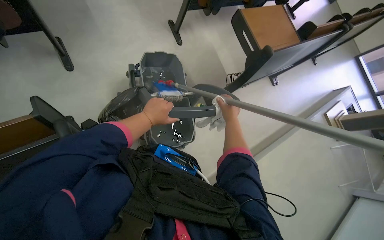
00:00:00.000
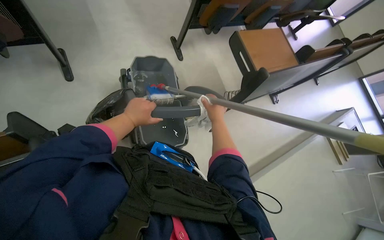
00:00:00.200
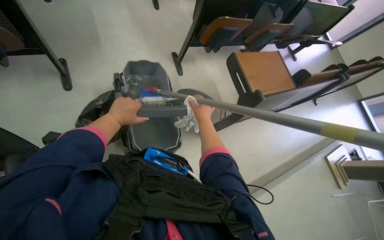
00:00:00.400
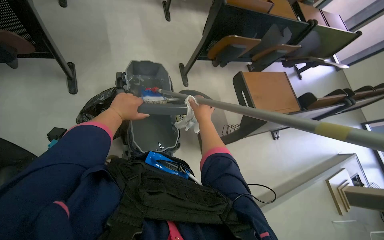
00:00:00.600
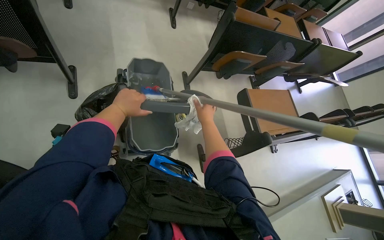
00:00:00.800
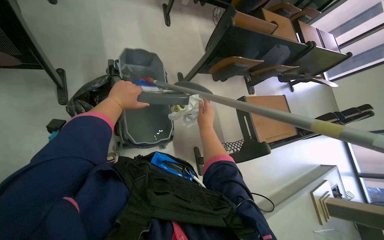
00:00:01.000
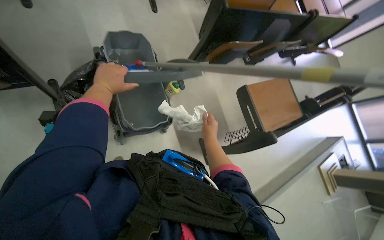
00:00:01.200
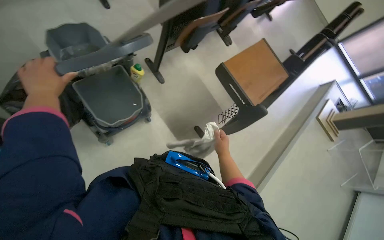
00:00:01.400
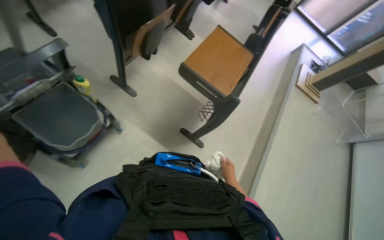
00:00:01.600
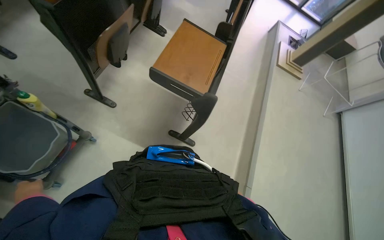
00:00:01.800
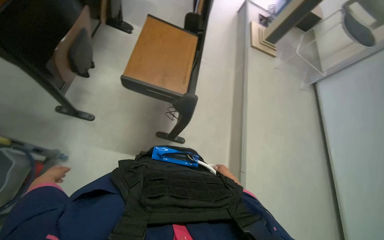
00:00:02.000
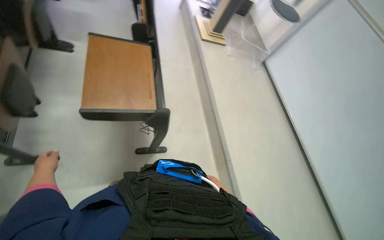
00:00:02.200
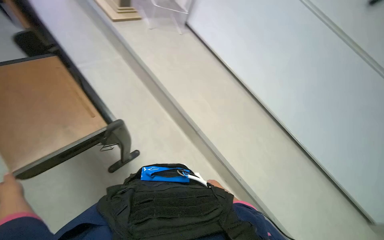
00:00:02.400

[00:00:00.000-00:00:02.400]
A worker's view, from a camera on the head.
Job: managing trash.
The whole recording: Emptying and cleaning trash bin. The worker removes the trash from the bin and cleans the trash bin.
00:00:00.000 to 00:00:01.200: The wearer moves about 40 cm.
00:00:01.200 to 00:00:02.400: The camera travels approximately 50 cm. The head rotates roughly 105 degrees to the right. The view tips downward by about 25 degrees.

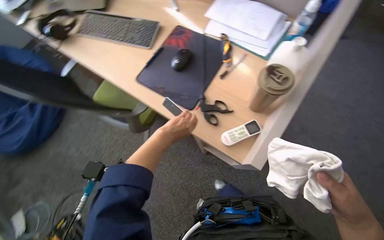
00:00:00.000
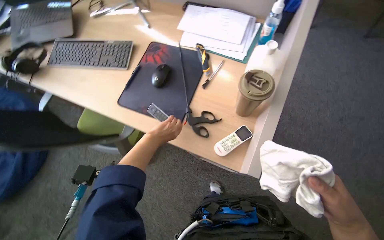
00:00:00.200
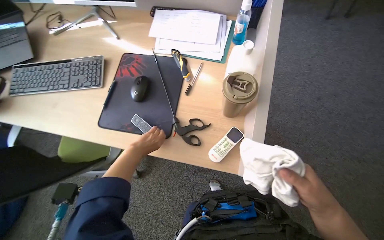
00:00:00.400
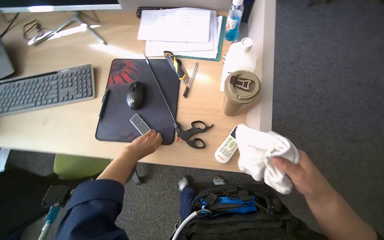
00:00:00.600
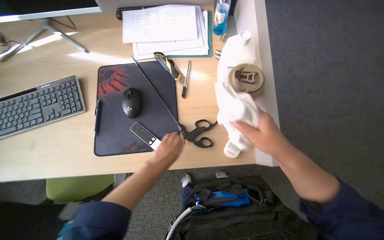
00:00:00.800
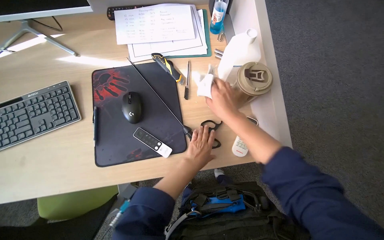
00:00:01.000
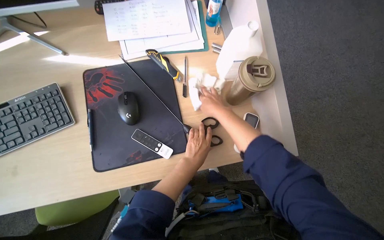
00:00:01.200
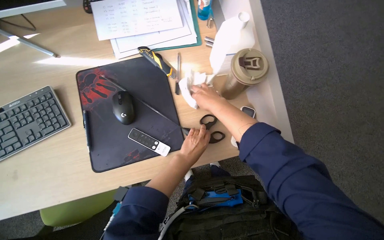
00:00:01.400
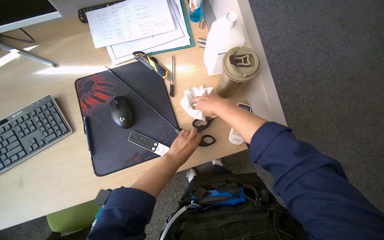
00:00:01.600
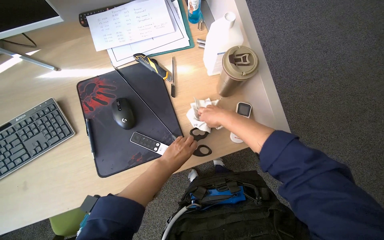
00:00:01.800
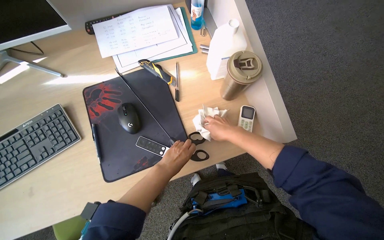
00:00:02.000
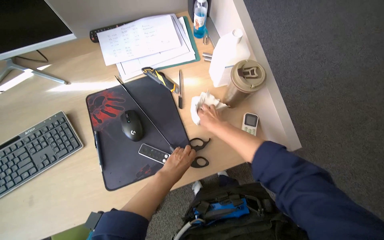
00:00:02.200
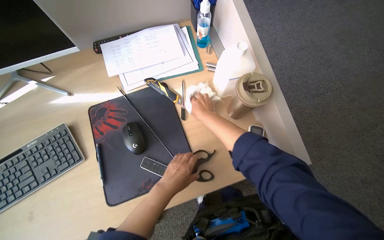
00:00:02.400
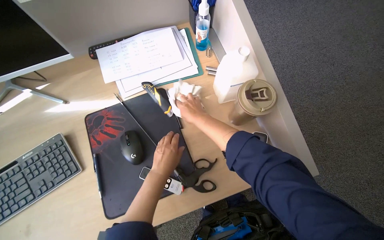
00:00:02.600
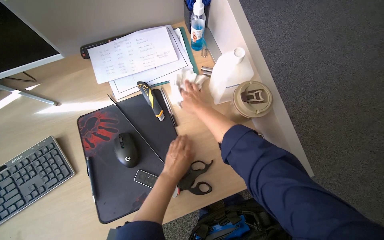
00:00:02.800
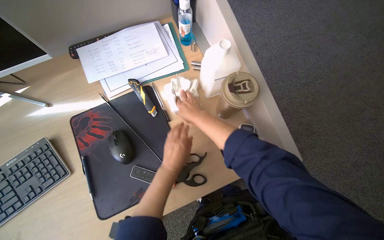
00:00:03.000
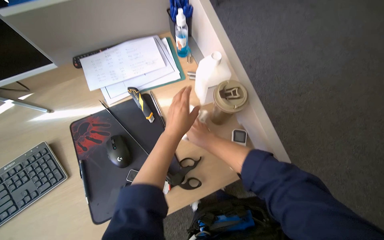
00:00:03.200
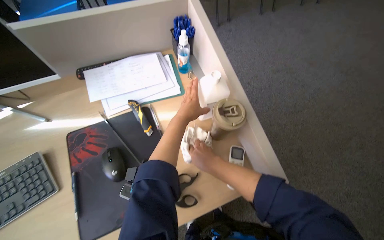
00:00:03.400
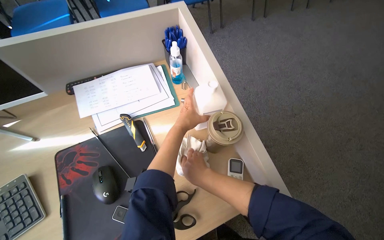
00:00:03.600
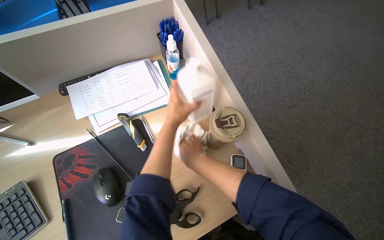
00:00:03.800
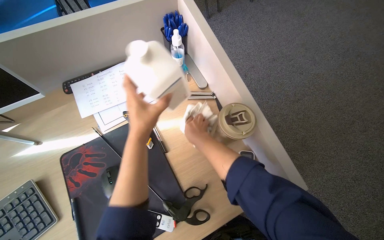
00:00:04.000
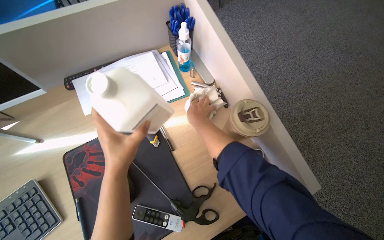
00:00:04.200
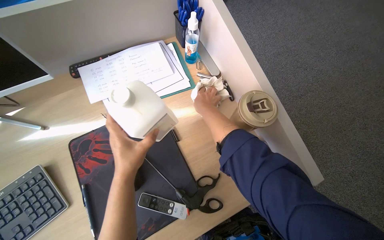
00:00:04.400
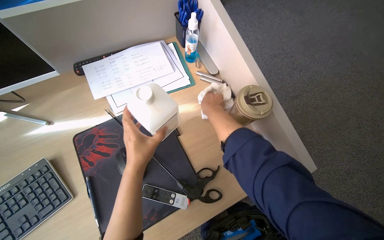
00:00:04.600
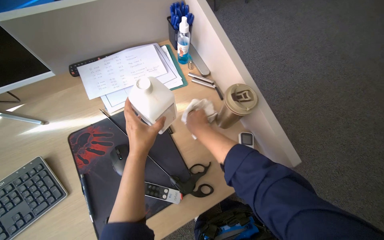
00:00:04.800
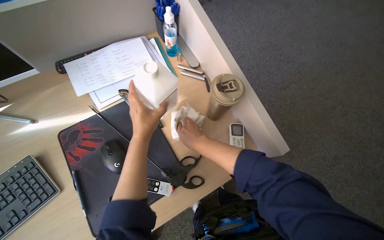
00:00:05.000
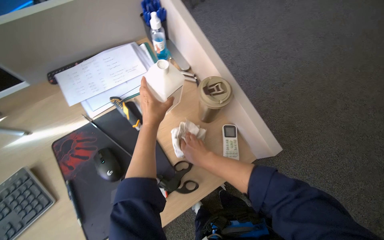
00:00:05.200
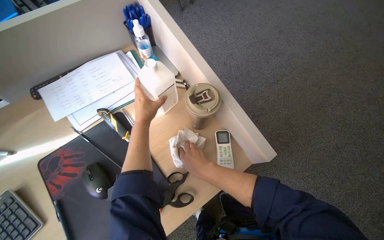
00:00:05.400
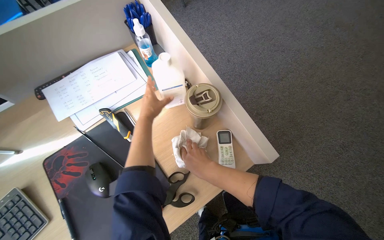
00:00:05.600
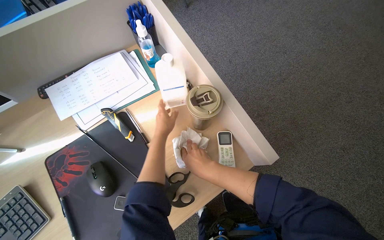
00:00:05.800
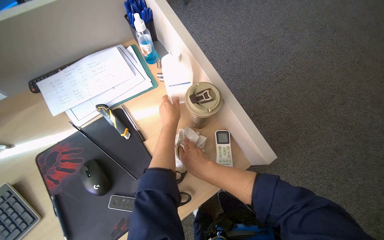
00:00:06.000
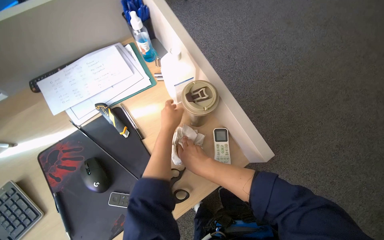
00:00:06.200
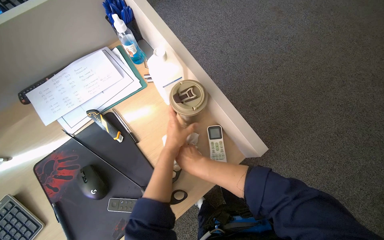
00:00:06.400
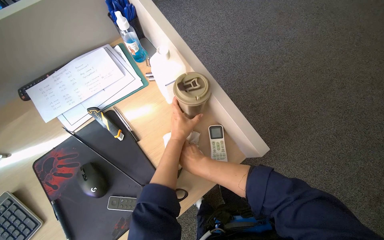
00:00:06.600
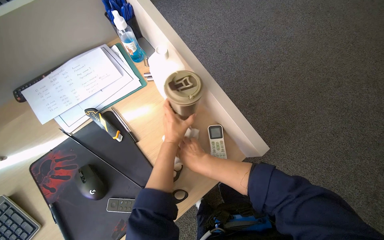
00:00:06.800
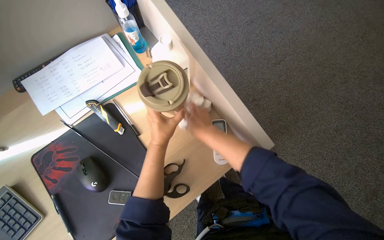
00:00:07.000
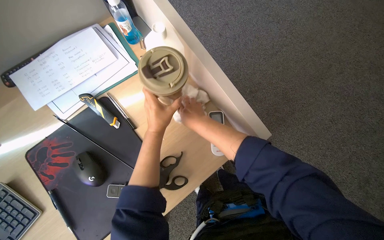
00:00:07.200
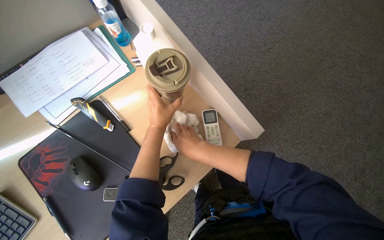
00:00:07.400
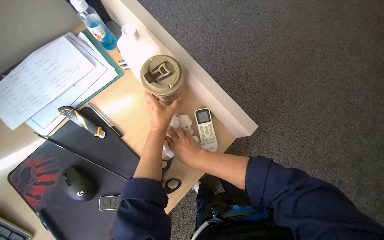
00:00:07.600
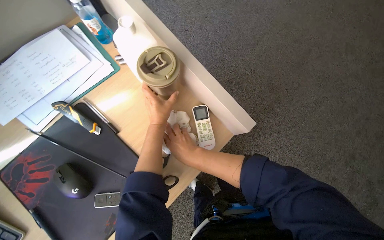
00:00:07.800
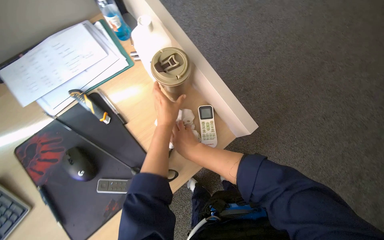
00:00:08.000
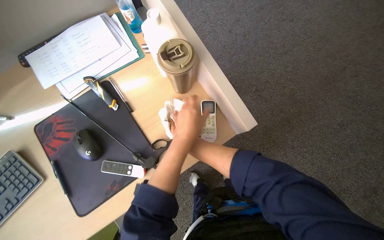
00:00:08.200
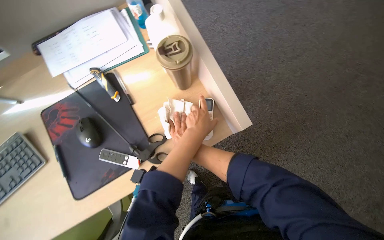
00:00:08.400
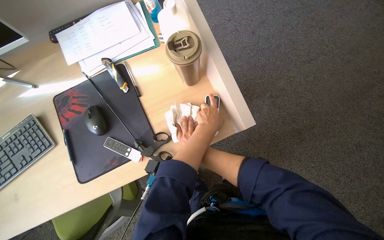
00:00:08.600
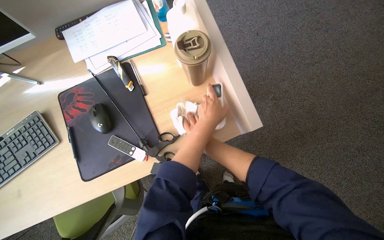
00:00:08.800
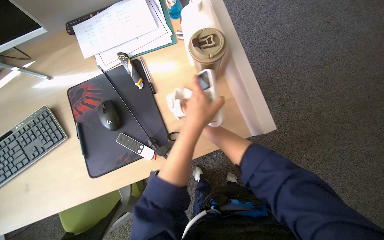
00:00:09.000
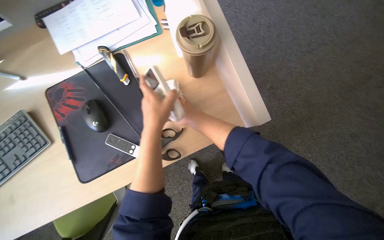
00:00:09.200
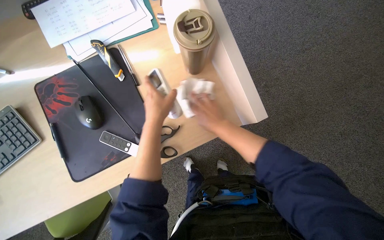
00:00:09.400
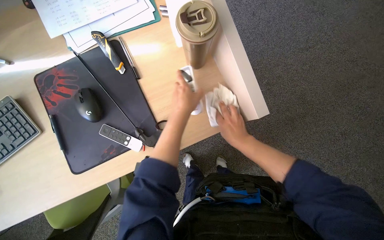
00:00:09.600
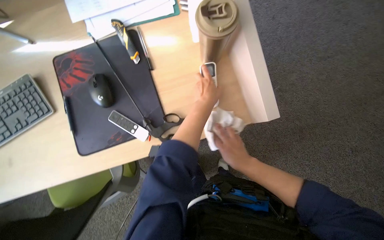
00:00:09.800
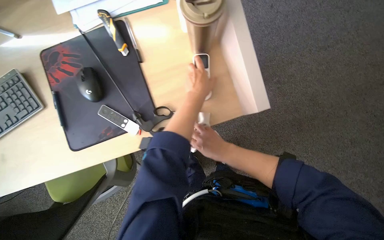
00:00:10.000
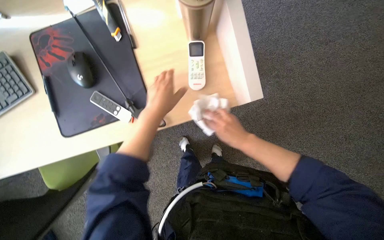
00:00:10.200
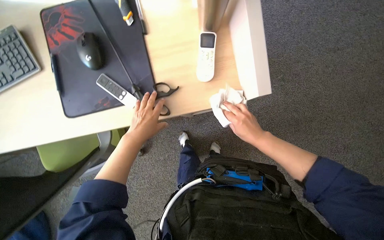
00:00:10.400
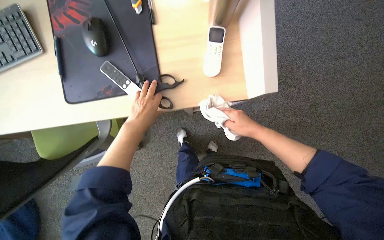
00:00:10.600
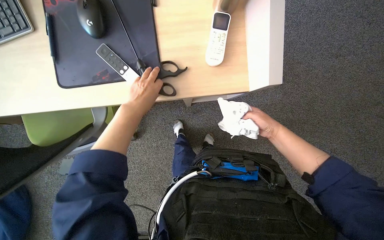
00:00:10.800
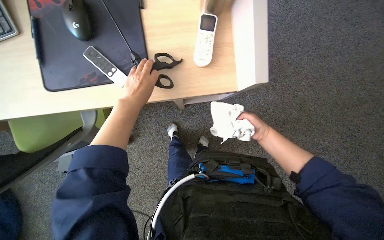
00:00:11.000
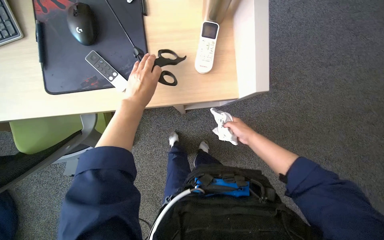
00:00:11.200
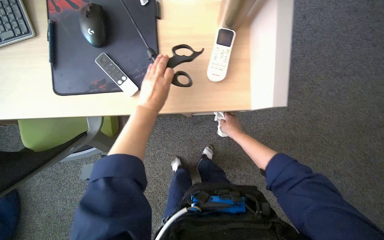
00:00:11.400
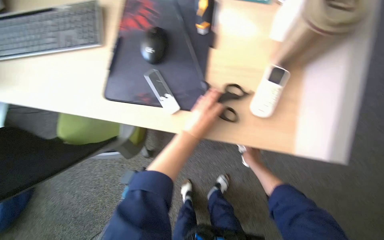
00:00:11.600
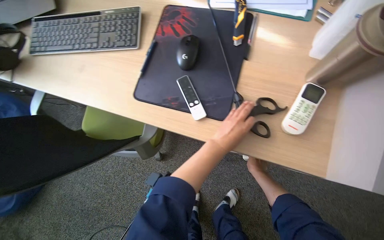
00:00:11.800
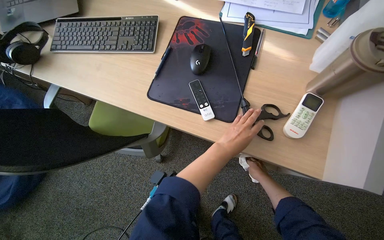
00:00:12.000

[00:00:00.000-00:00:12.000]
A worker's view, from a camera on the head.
Job: wiping surfaces.
The whole recording: Wiping office desk and peripherals. The worker wipes various items on the desk, including the remote, scissors, cup, phone, desk surface, keyboard, mouse, and monitor stand.
00:00:00.000 to 00:00:01.600: The head rotates some 50 degrees to the right.
00:00:03.000 to 00:00:04.400: The right hand moves about 5 cm down the picture and comes back.
00:00:04.400 to 00:00:06.000: The left hand is displaced to the right and up the picture by roughly 25 cm. The right hand goes approximately 20 cm down the picture.
00:00:06.000 to 00:00:07.600: The left hand moves farther from the camera, roughly 10 cm. The right hand reaches about 10 cm up the picture, then returns.
00:00:07.600 to 00:00:09.000: The wearer's head swings roughly 25 degrees to the left. The left hand shifts some 20 cm nearer to the camera.
00:00:09.000 to 00:00:10.400: The left hand moves left and right over some 20 cm, changing direction 2 times.
00:00:10.400 to 00:00:12.000: The view tips upward by some 15 degrees. The scene rotates clockwise by roughly 30 degrees.

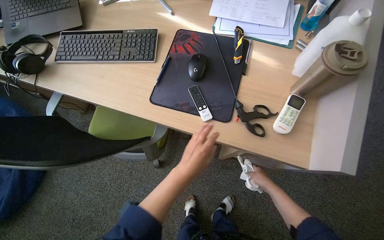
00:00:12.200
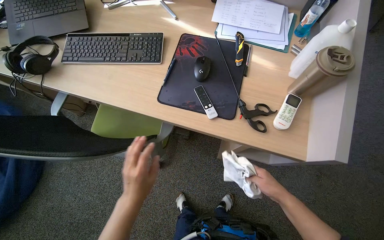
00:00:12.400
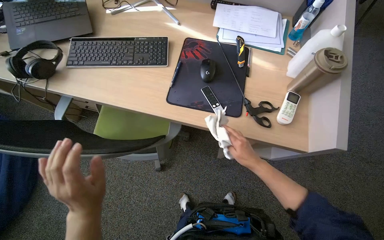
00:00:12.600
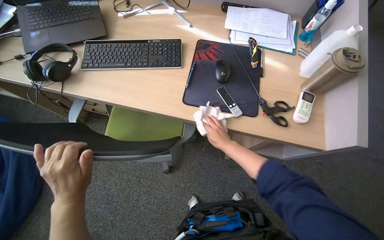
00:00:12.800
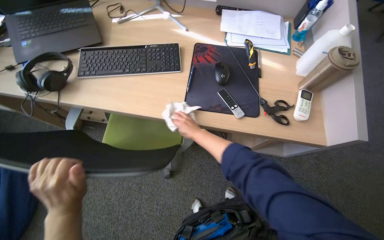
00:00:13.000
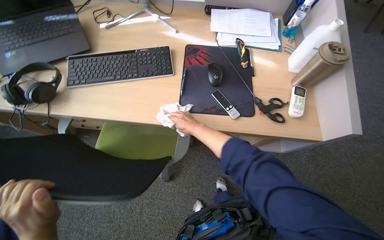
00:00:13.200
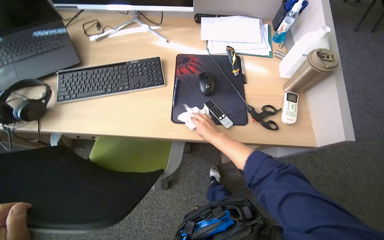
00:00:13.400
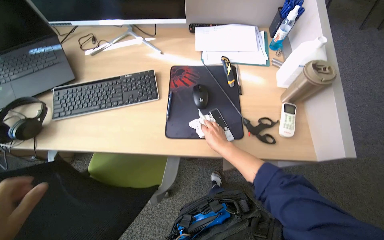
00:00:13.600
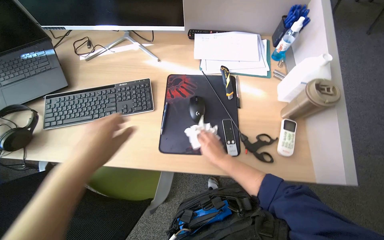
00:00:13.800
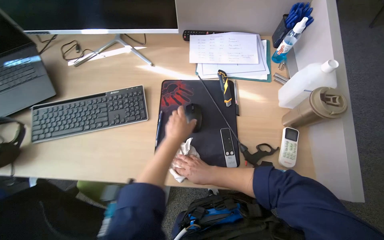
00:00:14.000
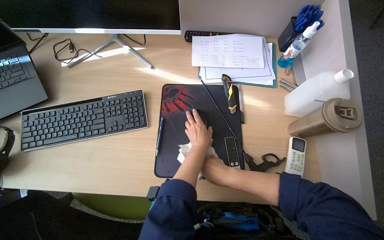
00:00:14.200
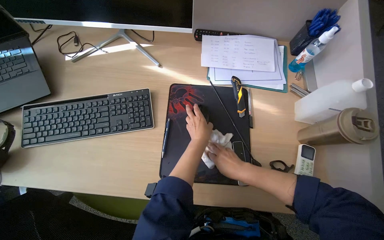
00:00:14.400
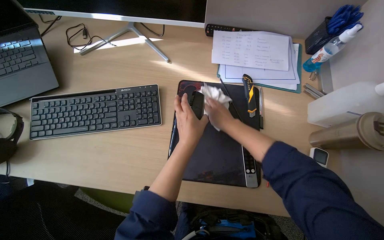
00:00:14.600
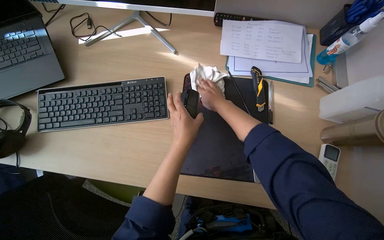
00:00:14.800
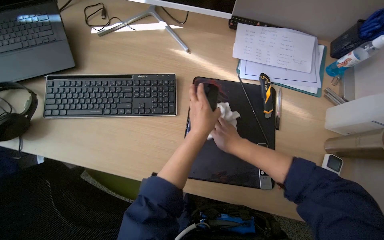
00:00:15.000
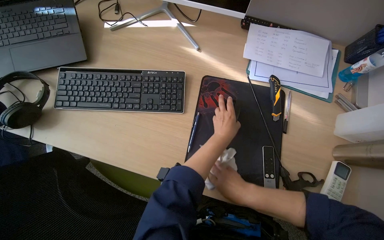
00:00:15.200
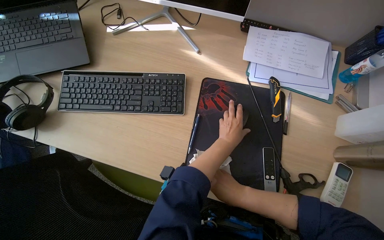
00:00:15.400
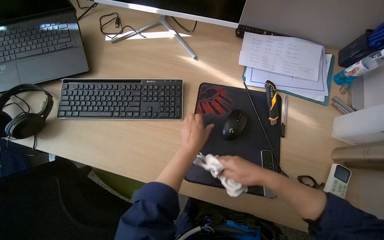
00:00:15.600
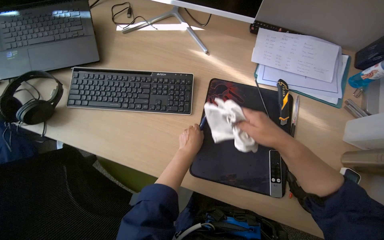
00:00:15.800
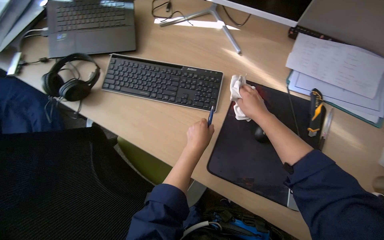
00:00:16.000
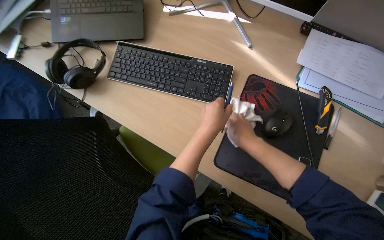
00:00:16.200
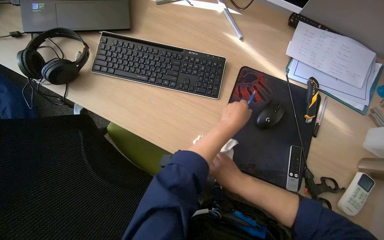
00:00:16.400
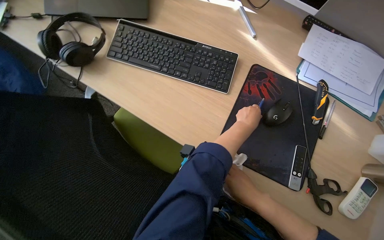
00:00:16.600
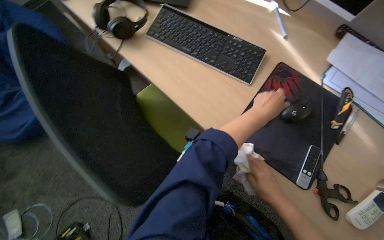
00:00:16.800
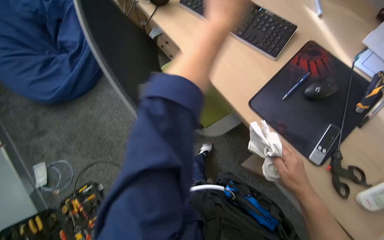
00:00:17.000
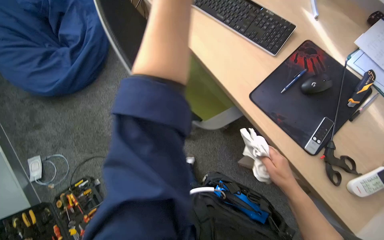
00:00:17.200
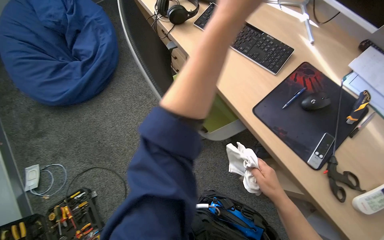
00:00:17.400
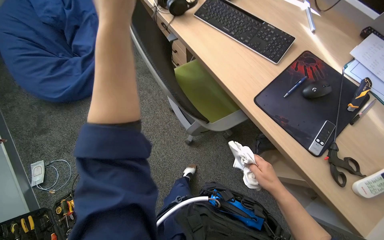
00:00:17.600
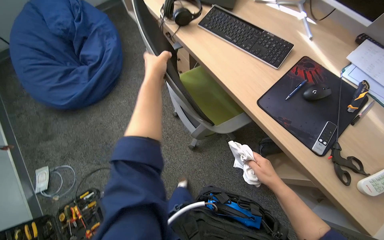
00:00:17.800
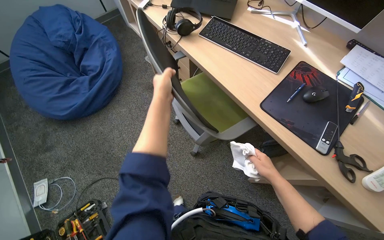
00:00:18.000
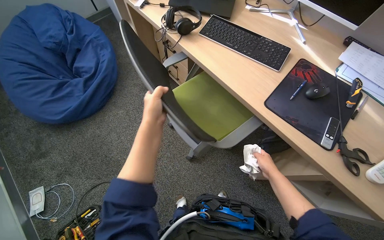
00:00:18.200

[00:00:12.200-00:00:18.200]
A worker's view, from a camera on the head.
Job: wiping surfaces.
The whole recording: Wiping office desk and peripherals. The worker wipes various items on the desk, including the remote, scissors, cup, phone, desk surface, keyboard, mouse, and monitor stand.
00:00:12.200 to 00:00:13.800: The right hand moves to the left, up the picture and nearer to the camera, roughly 35 cm.
00:00:13.800 to 00:00:15.200: The right hand travels up the picture and back again, some 25 cm each way.
00:00:15.200 to 00:00:16.600: The right hand travels up the picture and back again, roughly 25 cm each way.
00:00:16.600 to 00:00:18.200: The camera is carried roughly 40 cm.
